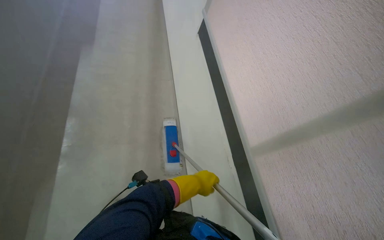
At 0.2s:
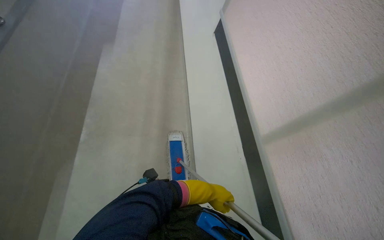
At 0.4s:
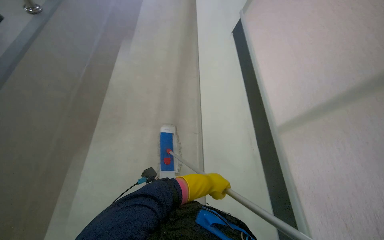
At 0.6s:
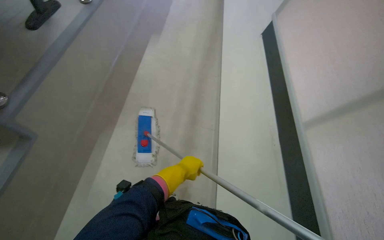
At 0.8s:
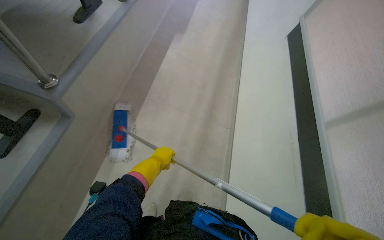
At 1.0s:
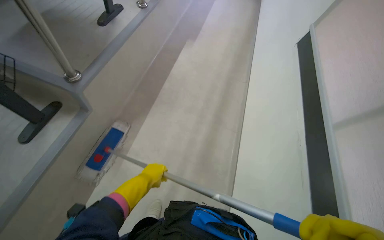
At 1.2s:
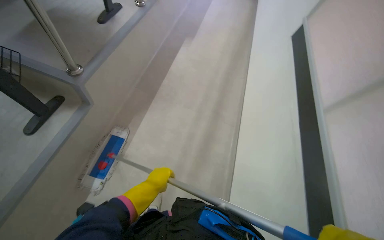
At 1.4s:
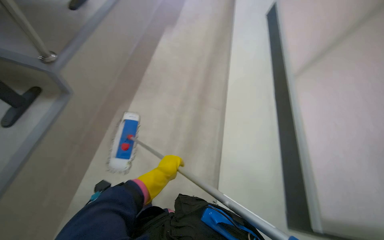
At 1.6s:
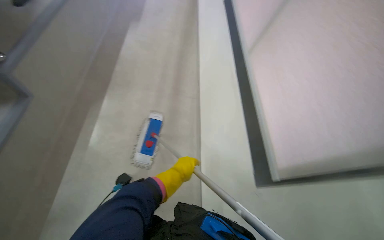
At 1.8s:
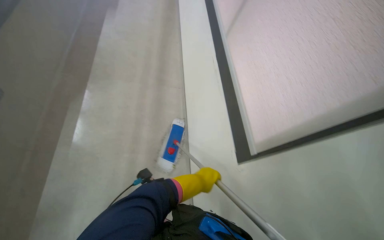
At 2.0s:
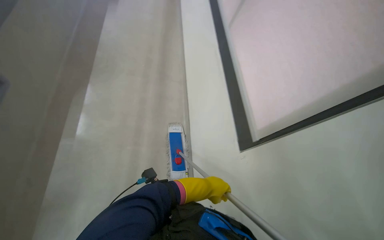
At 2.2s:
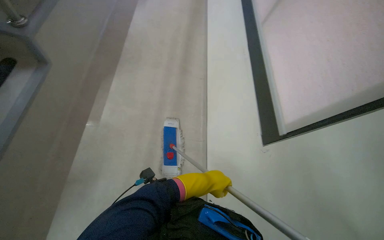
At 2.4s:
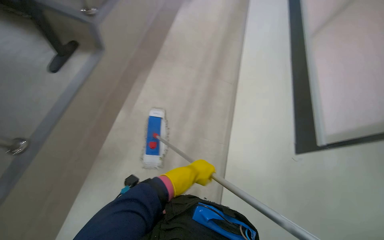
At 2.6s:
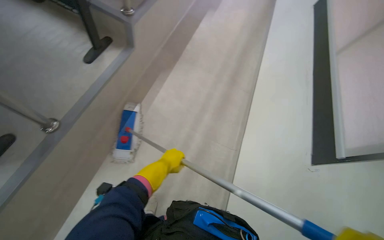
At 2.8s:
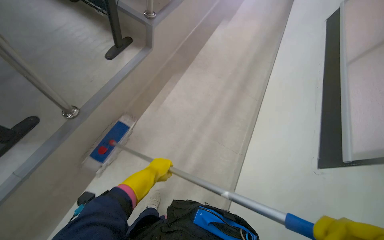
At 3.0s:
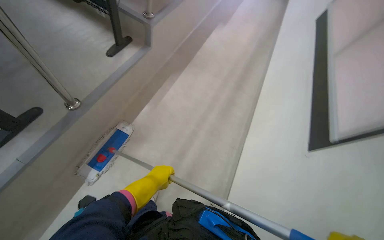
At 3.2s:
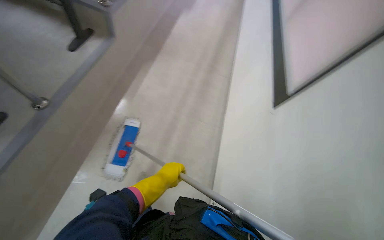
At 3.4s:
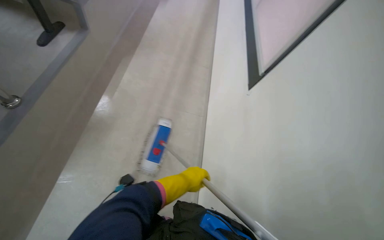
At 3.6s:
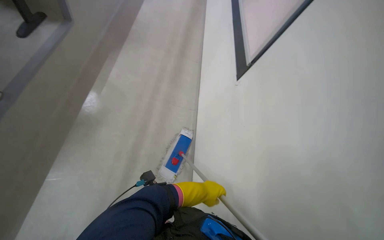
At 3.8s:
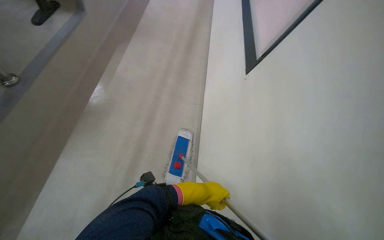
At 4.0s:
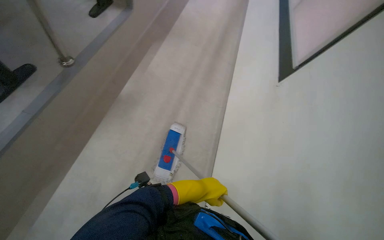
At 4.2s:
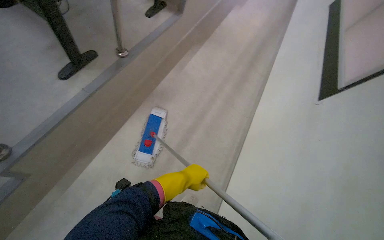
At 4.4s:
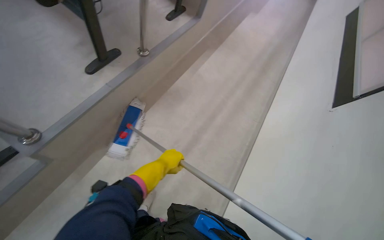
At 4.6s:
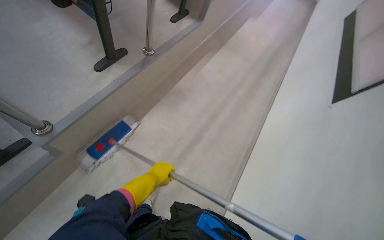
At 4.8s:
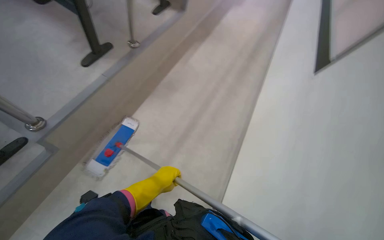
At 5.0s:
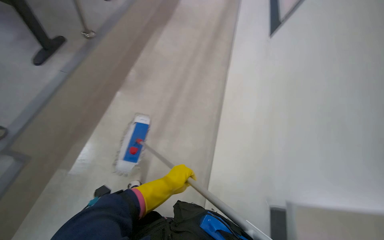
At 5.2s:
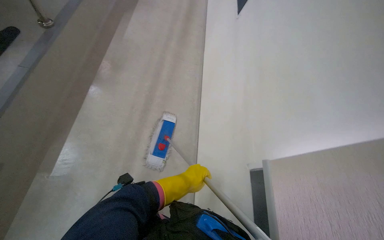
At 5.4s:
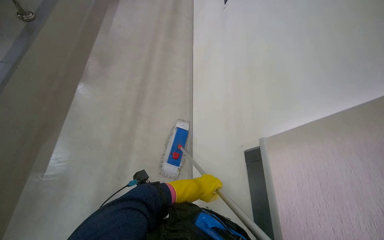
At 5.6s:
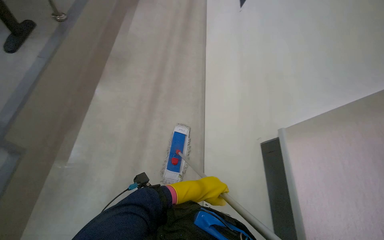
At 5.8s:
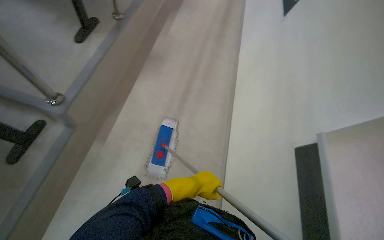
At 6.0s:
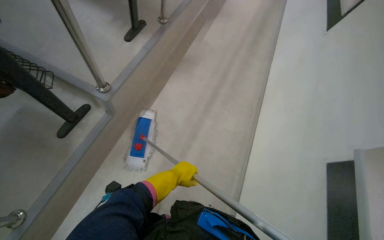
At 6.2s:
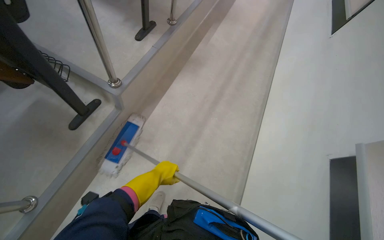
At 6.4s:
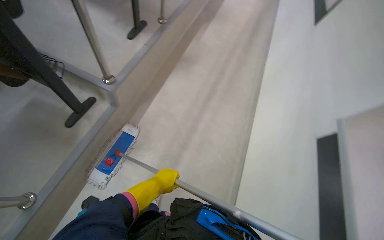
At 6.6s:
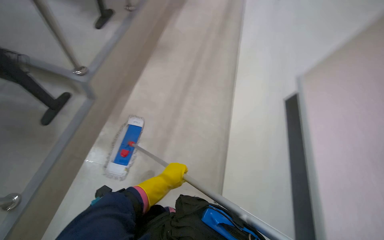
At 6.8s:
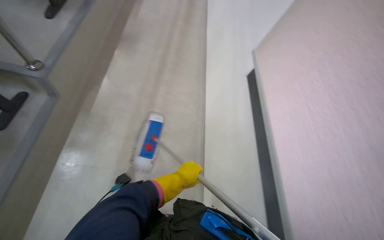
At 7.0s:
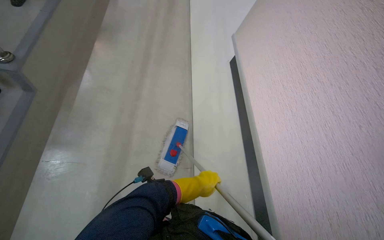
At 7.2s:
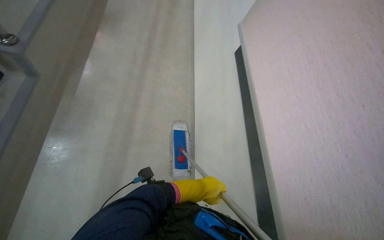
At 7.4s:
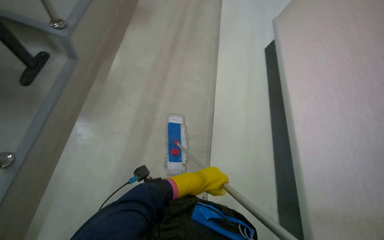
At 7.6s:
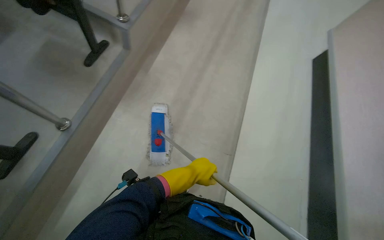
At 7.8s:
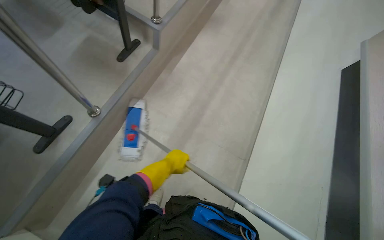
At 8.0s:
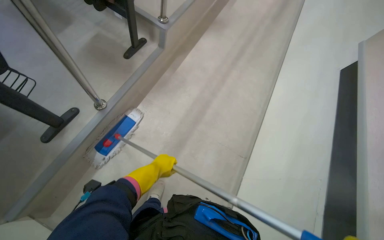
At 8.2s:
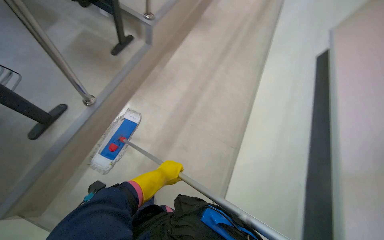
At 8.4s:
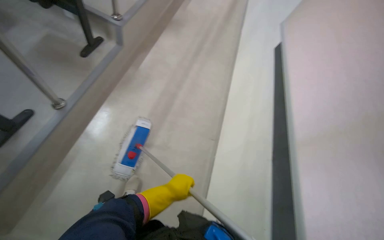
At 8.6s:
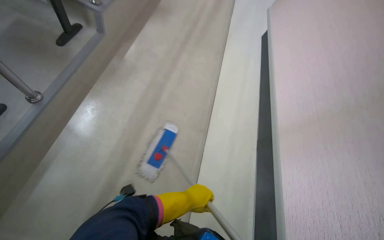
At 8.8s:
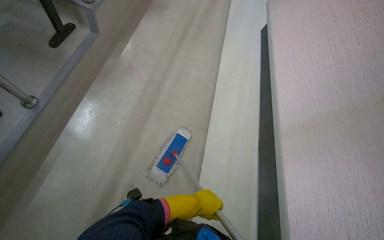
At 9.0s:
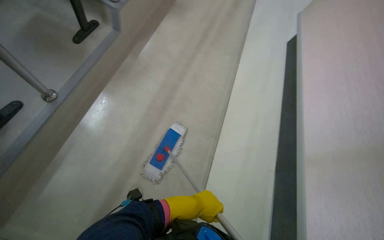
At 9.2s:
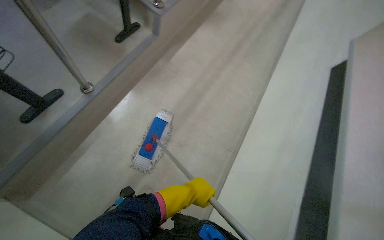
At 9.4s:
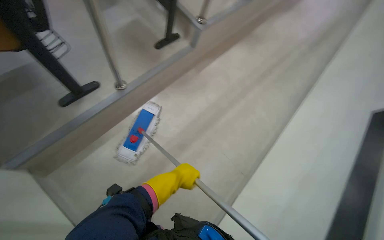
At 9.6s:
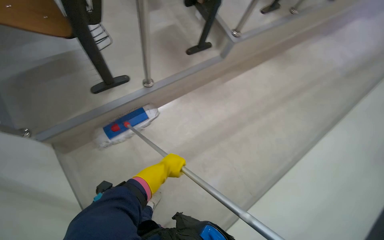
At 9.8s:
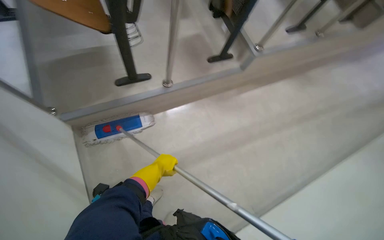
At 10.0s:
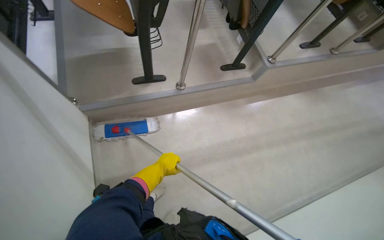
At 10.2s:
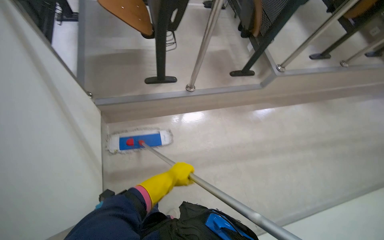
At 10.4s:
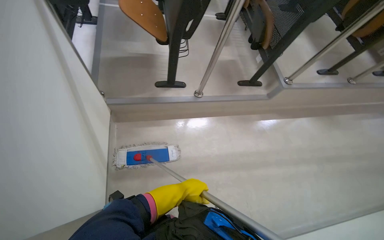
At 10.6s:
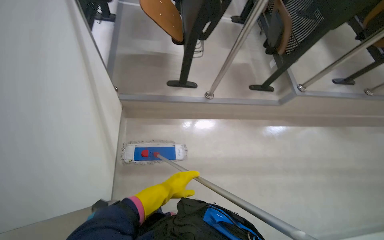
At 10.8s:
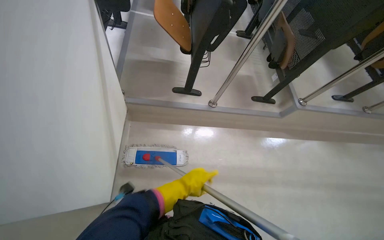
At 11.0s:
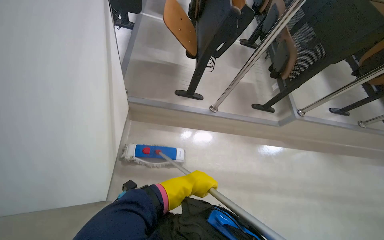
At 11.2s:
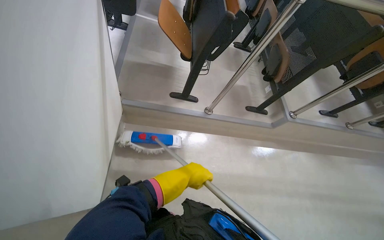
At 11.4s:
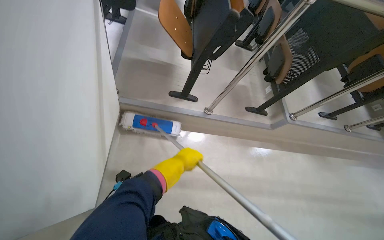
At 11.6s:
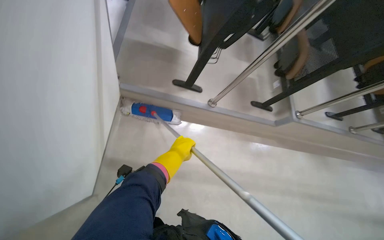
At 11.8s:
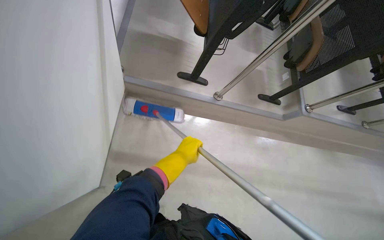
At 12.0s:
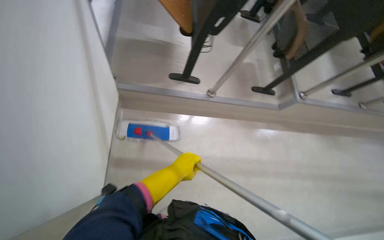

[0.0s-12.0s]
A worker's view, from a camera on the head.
Job: mopping floor.
The whole recording: Cleaning lecture hall. The worker cleans the lecture hall by mopping the floor and walls, and wiping desks.
0.0s to 1.6s: The left hand reaches approximately 15 cm to the left, then returns.
3.0s to 4.4s: The wearer's head swings some 20 degrees to the left.
6.0s to 7.6s: The head turns to the right by some 30 degrees. The left hand moves to the right, some 35 cm.
7.6s to 9.0s: The left hand moves down the picture, about 30 cm, and moves some 10 cm to the left and comes back.
9.0s to 10.4s: The head turns to the left by roughly 60 degrees. The camera pitches upward, by approximately 15 degrees.
10.4s to 12.0s: The left hand heads up the picture and nearer to the camera, covering about 15 cm.

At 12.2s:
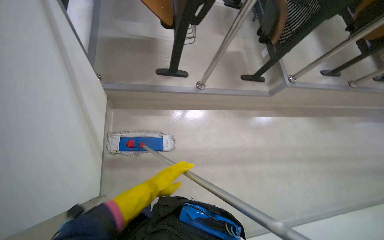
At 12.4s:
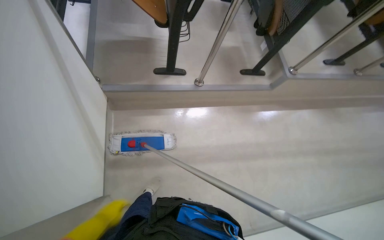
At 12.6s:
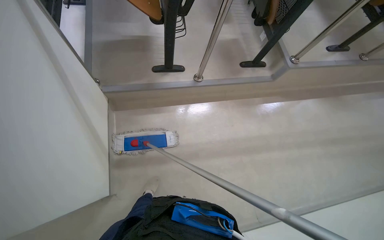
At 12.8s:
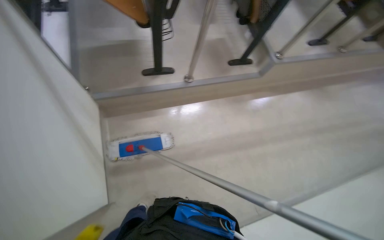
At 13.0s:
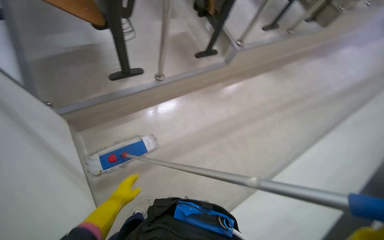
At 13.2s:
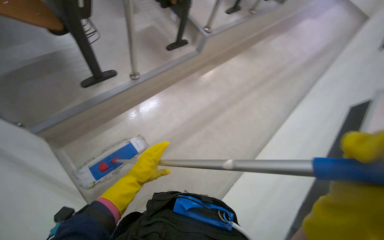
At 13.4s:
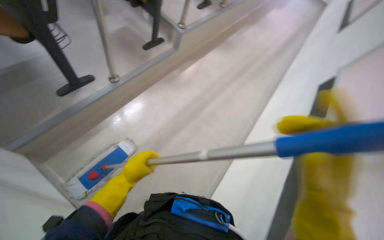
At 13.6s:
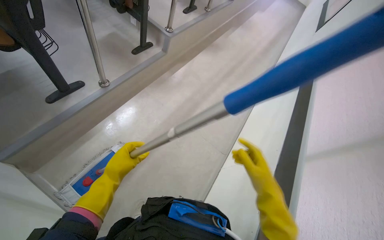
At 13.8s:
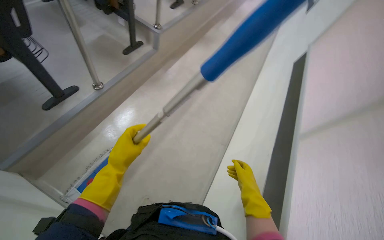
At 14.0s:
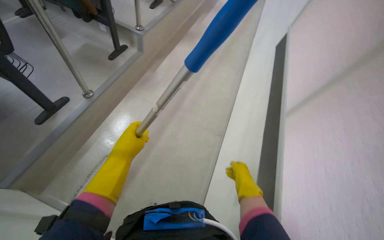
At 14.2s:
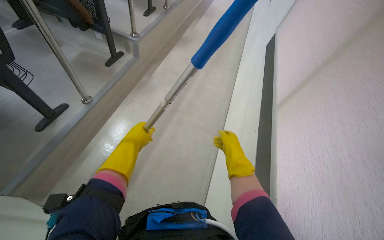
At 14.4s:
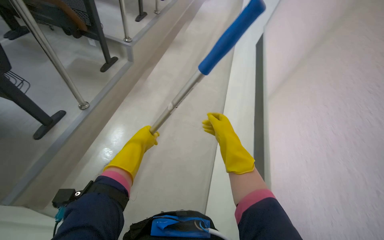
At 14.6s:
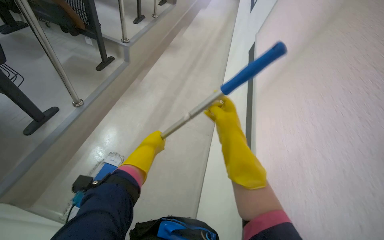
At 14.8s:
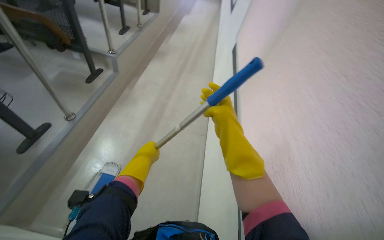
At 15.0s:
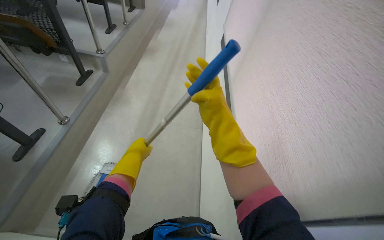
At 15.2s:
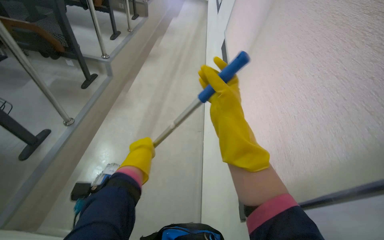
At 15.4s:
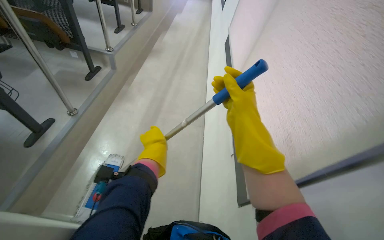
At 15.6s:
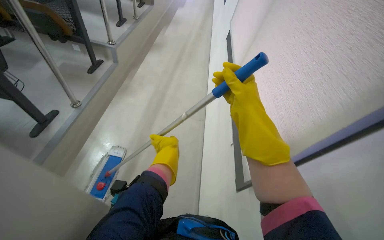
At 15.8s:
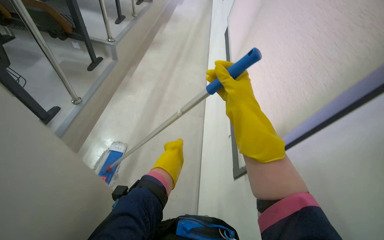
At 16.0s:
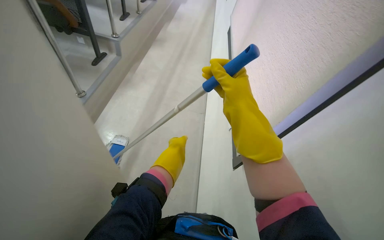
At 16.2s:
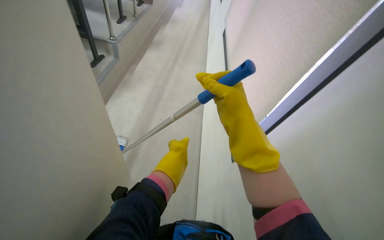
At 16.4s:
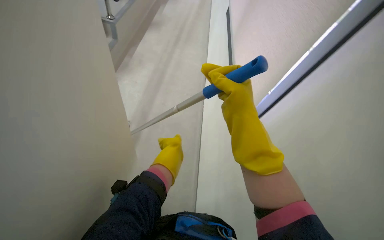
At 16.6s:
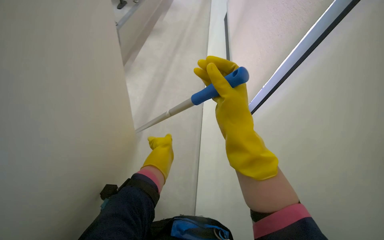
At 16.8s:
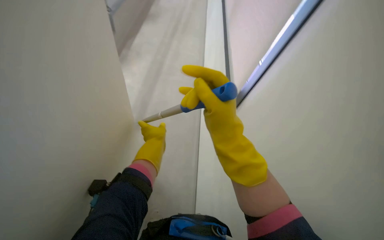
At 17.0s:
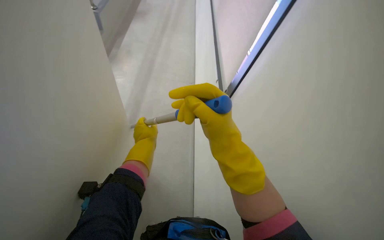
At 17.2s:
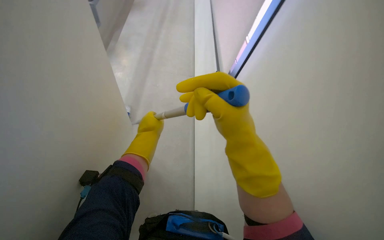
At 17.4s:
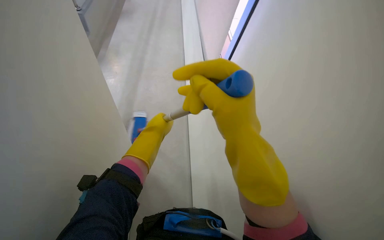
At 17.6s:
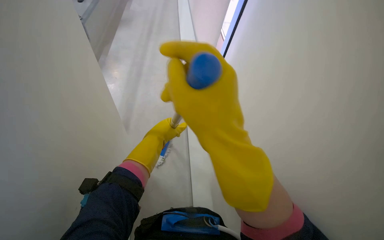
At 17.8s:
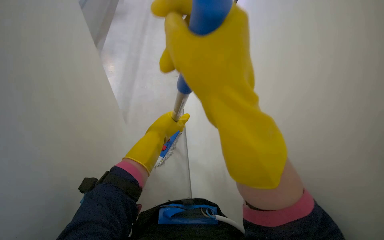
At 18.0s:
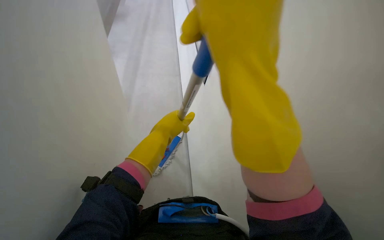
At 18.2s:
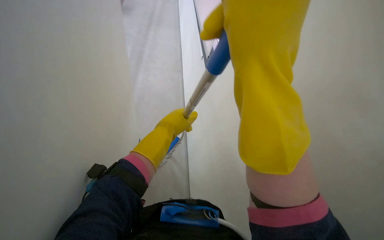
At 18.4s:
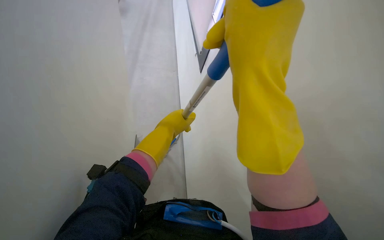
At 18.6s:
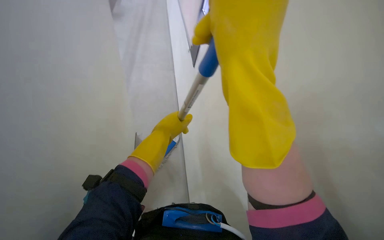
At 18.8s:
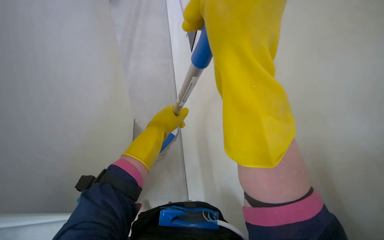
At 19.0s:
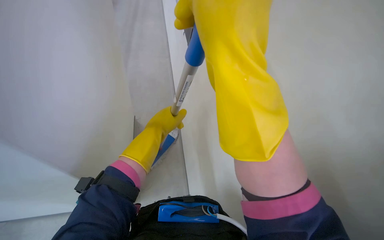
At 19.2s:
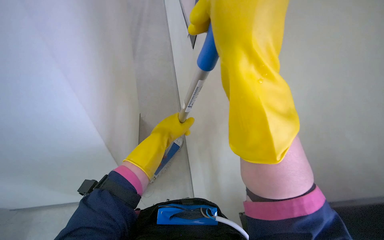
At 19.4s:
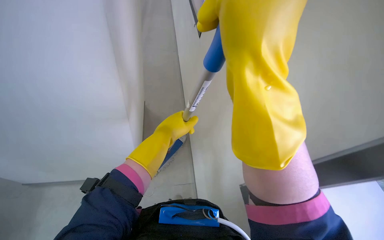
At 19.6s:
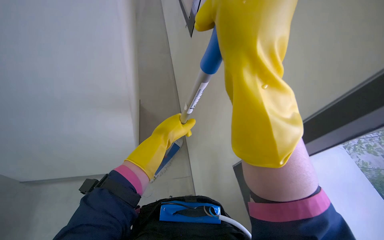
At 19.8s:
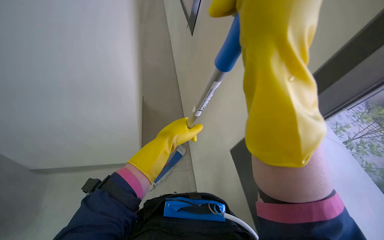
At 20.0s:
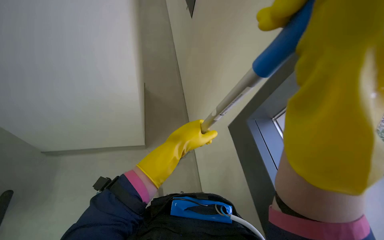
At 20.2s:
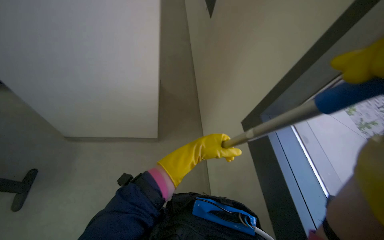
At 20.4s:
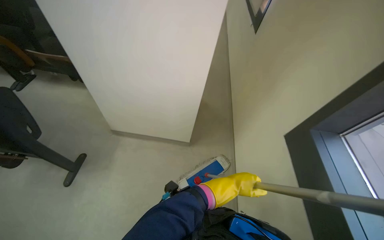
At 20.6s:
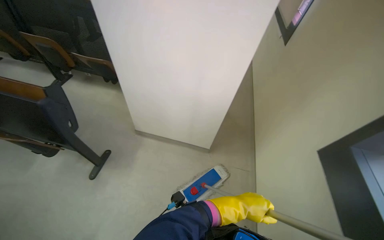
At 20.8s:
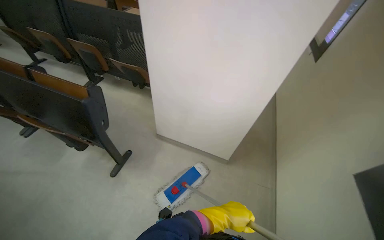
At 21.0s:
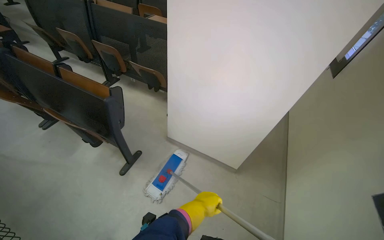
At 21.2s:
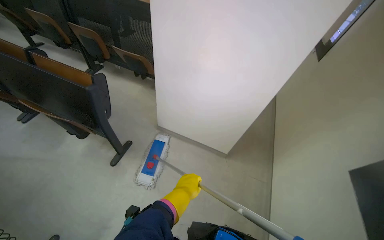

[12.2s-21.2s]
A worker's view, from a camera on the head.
Job: mopping floor.
The whole recording: Cleaning lecture hall. The worker cleans the lecture hall by mopping the floor and walls, and wiping desks.
12.2s to 13.8s: The wearer looks about 50 degrees further to the right.
13.8s to 15.2s: The left hand is displaced to the right by about 15 cm. Meanwhile the right hand is displaced nearer to the camera by approximately 35 cm.
15.2s to 16.6s: The right hand heads nearer to the camera, covering roughly 20 cm.
16.6s to 18.2s: The right hand heads nearer to the camera, covering roughly 10 cm.
18.2s to 19.8s: The hands are busy where they are.
19.8s to 21.2s: The head rotates approximately 25 degrees to the left.
